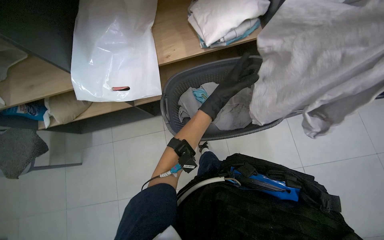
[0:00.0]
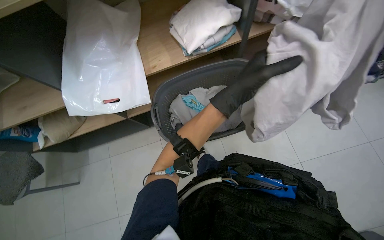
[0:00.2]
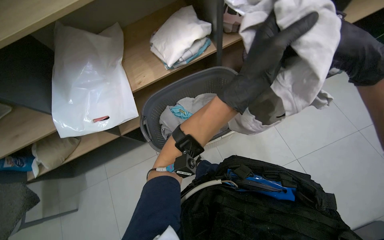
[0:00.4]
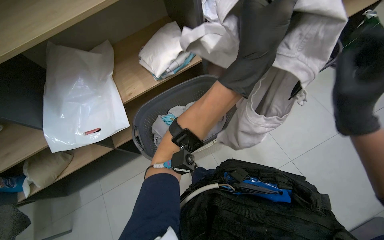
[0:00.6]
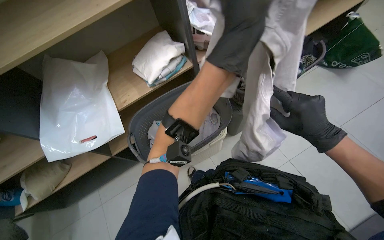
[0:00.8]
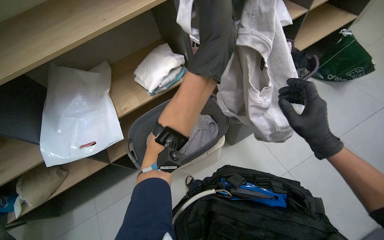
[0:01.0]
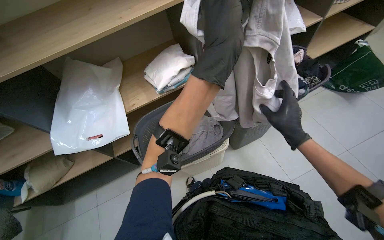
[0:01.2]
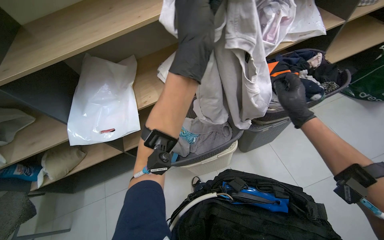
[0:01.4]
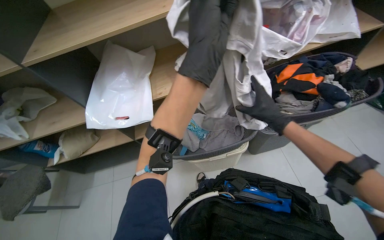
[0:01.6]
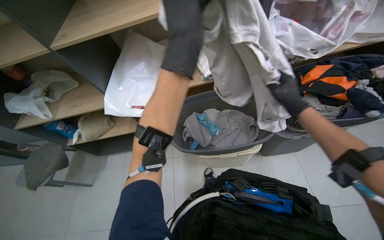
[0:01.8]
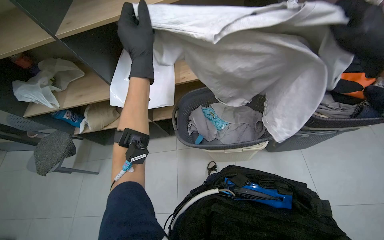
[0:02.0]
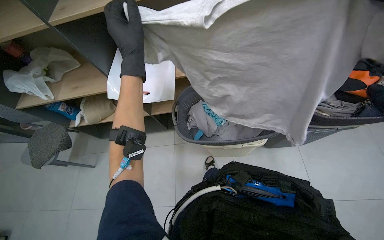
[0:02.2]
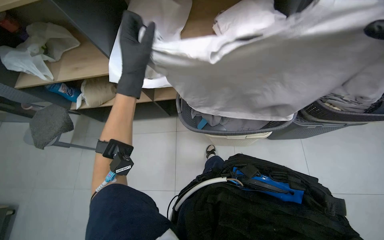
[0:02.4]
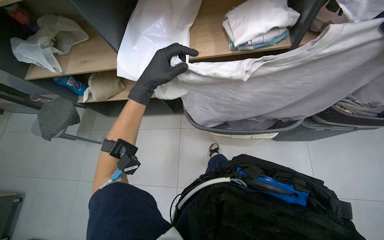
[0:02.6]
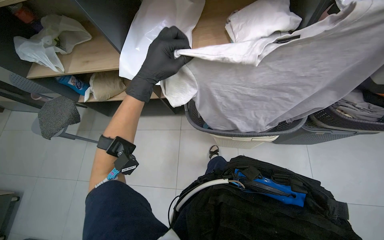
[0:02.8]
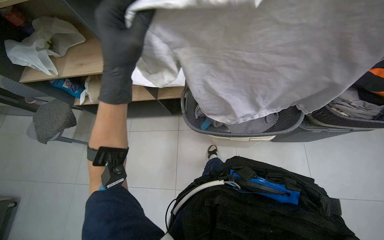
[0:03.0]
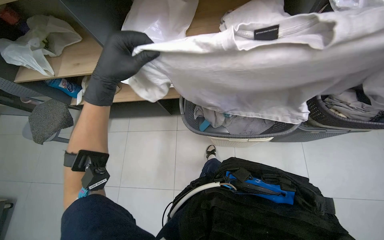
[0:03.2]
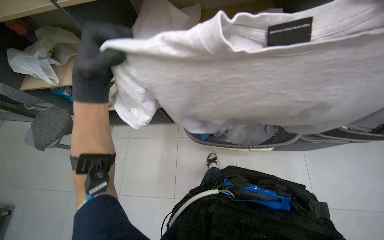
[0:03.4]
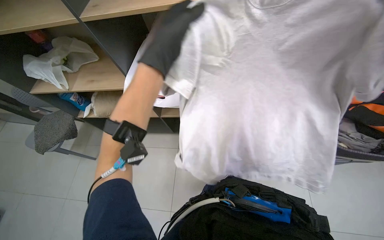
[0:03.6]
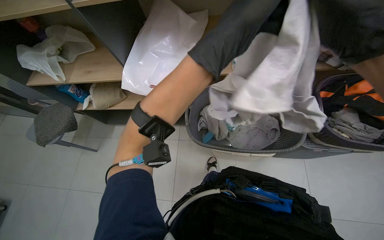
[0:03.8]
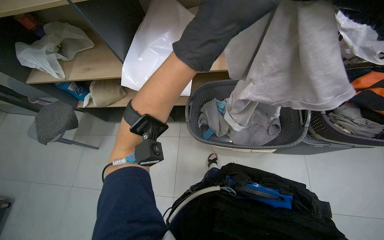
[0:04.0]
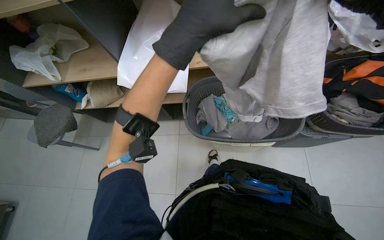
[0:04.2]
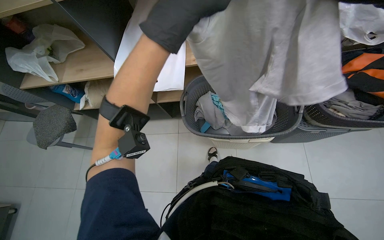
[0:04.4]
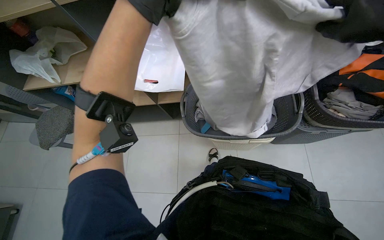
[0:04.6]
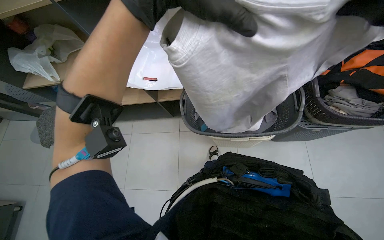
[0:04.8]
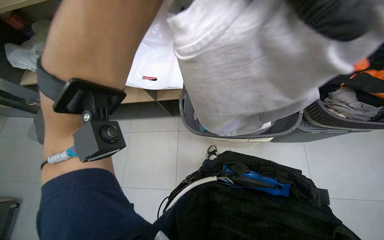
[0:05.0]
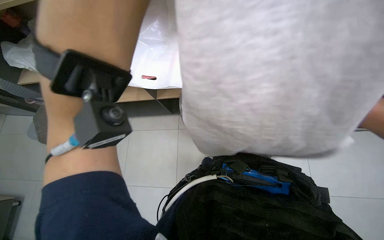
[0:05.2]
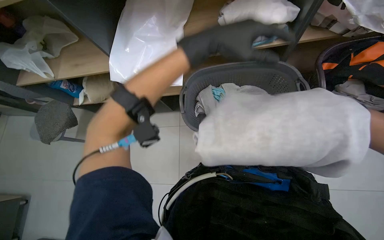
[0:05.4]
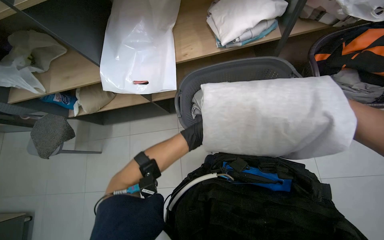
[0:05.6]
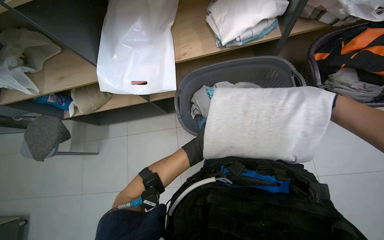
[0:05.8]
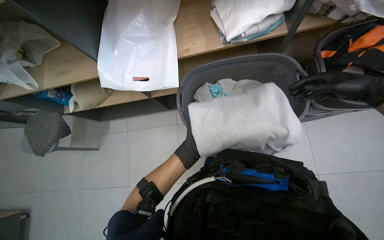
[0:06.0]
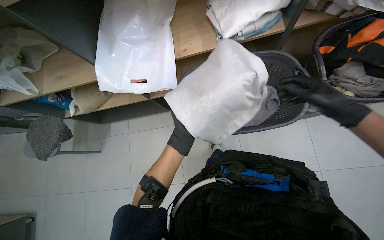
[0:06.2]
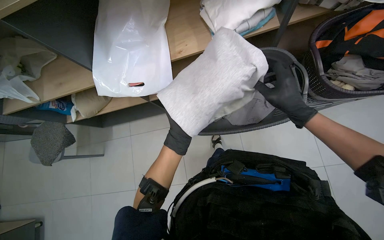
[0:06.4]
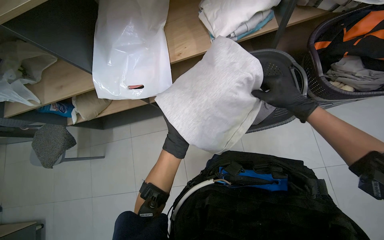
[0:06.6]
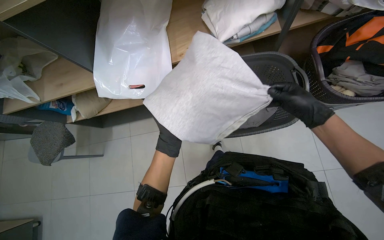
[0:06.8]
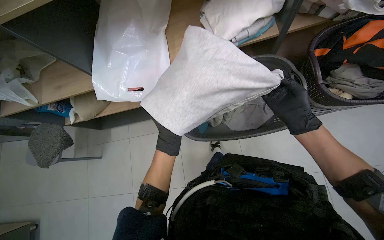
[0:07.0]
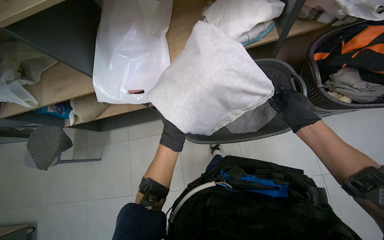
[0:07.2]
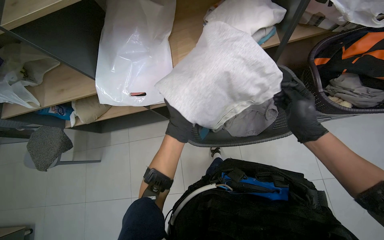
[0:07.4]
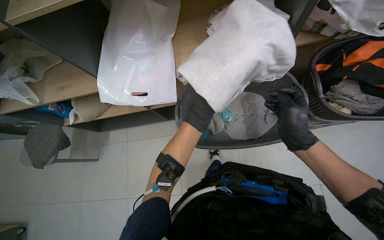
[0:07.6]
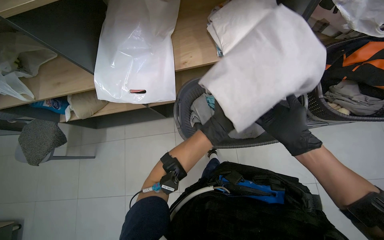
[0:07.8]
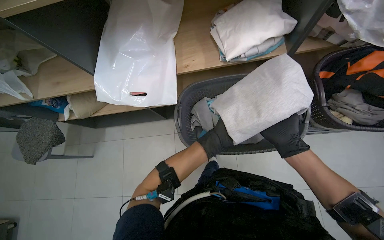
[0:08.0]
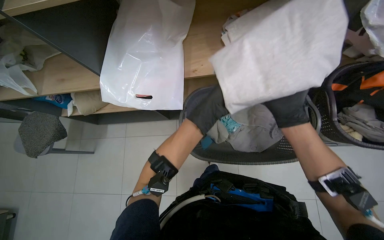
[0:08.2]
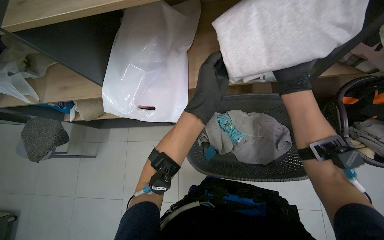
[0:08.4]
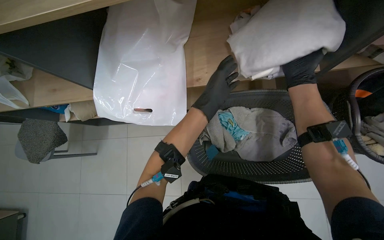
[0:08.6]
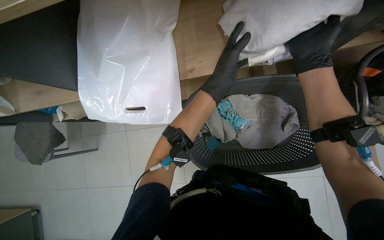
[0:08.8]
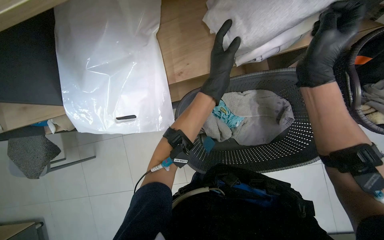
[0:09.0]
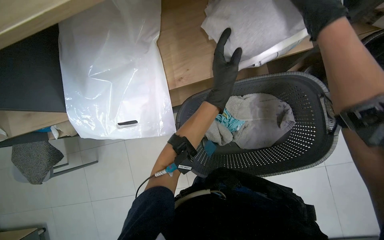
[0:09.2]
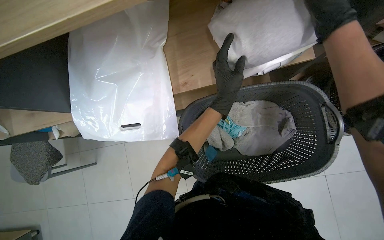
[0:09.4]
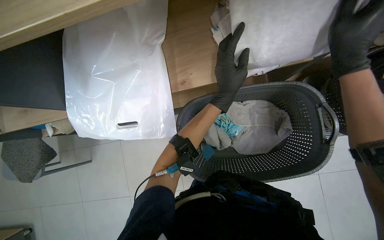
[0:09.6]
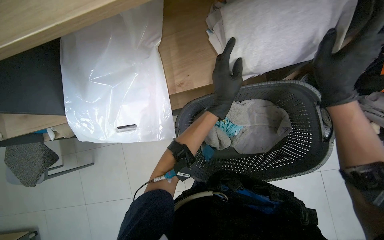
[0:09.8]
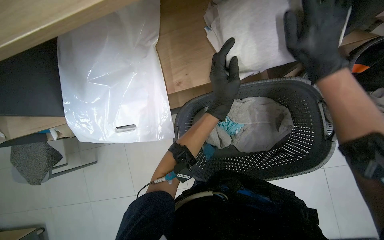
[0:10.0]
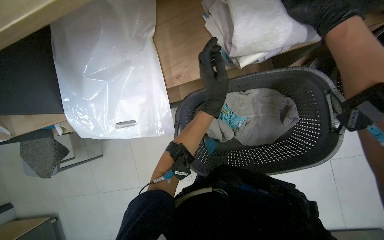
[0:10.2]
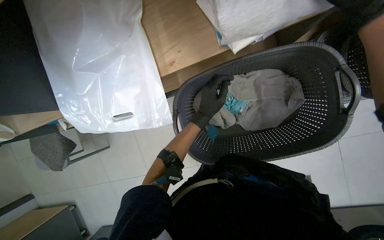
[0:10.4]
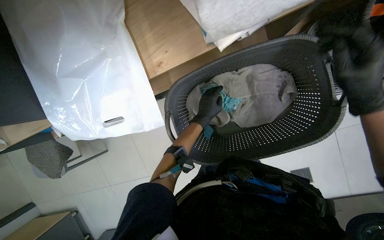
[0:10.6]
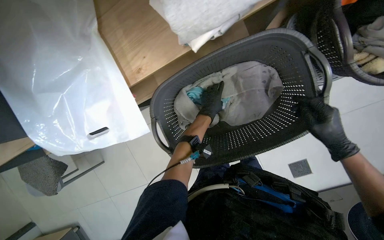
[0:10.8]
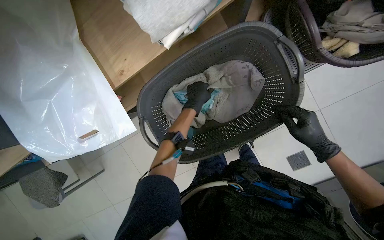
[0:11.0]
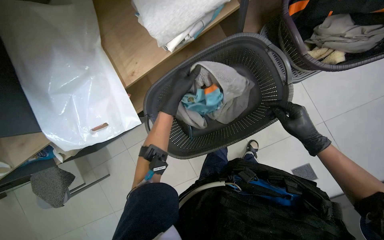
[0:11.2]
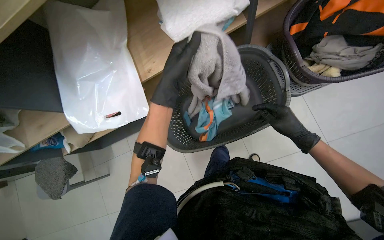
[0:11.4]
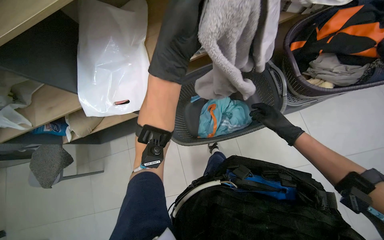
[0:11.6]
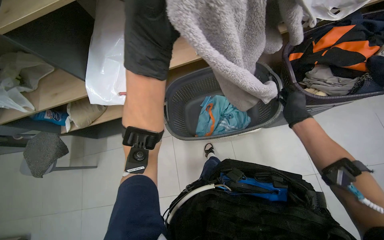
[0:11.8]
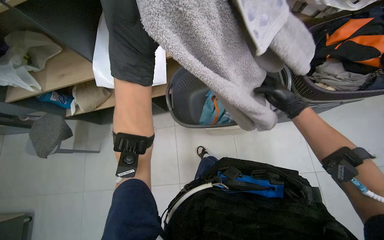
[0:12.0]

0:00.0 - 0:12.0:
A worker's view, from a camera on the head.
Job: managing laundry.
The whole recording: Organizing and folding laundry. The worker organizes bags on shelves, places items into a bag, then folds clothes from a basket and places them on shelves.
0:00.0 - 0:01.6: The camera pitches upward, by about 20 degrees.
0:01.6 - 0:03.0: The left hand moves to the left, some 25 cm.
0:03.0 - 0:04.4: The left hand goes left and right, approximately 25 cm each way, reversing 2 times.
0:07.6 - 0:09.0: The wearer looks approximately 15 degrees further downward. The left hand travels up the picture and to the right by about 20 cm; the right hand moves up the picture, approximately 30 cm.
0:09.0 - 0:10.4: The left hand travels farther from the camera and down the picture by some 15 cm, while the right hand goes up and down the picture, about 15 cm each way, reversing 2 times.
0:10.4 - 0:12.0: The head travels about 40 cm. The view tips upward by about 20 degrees.

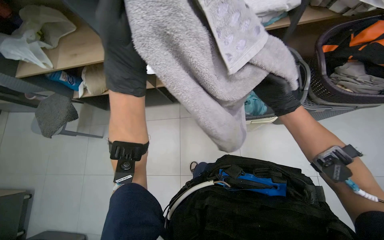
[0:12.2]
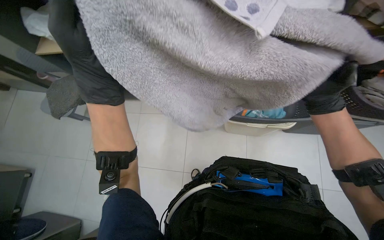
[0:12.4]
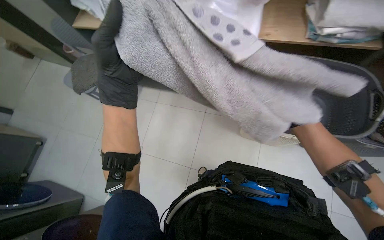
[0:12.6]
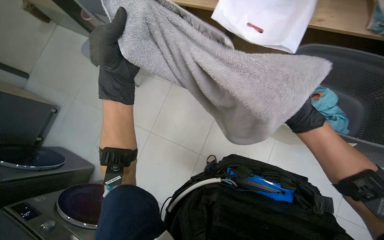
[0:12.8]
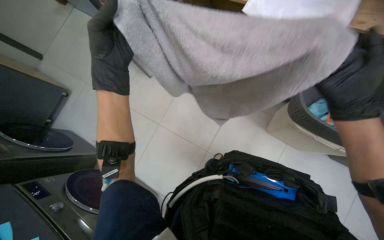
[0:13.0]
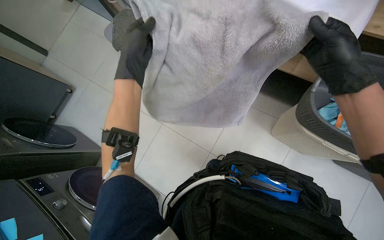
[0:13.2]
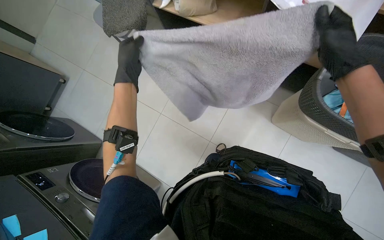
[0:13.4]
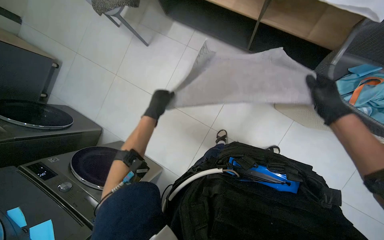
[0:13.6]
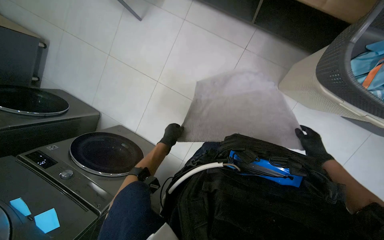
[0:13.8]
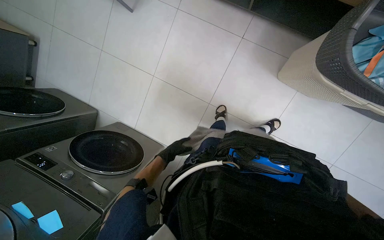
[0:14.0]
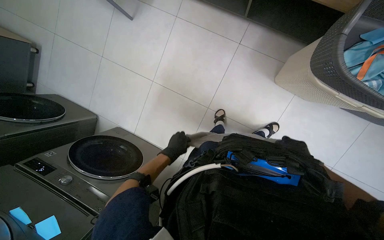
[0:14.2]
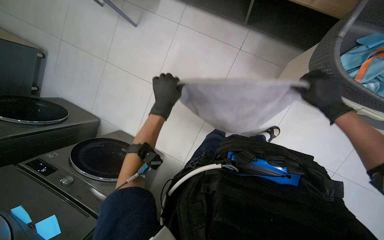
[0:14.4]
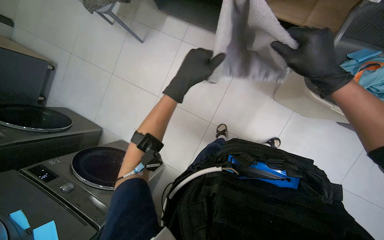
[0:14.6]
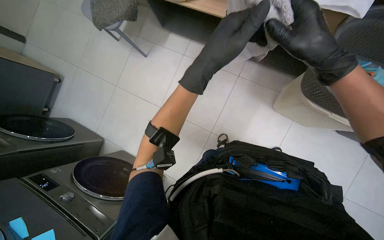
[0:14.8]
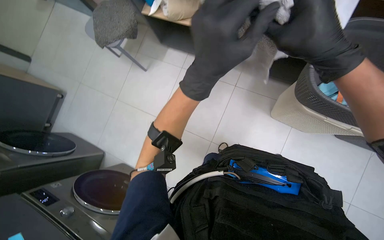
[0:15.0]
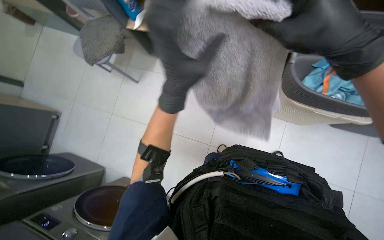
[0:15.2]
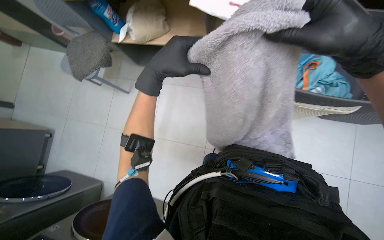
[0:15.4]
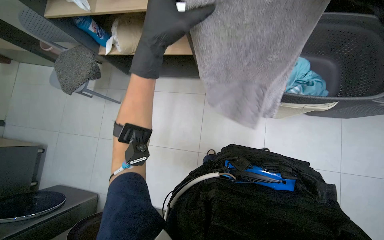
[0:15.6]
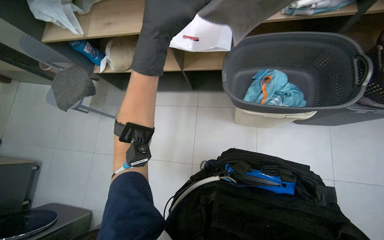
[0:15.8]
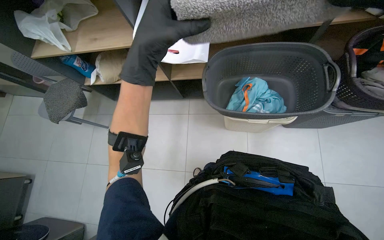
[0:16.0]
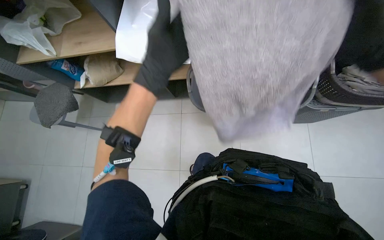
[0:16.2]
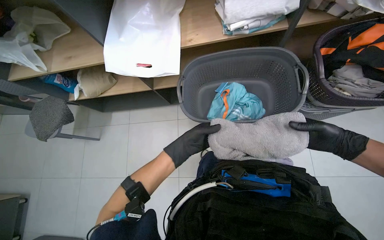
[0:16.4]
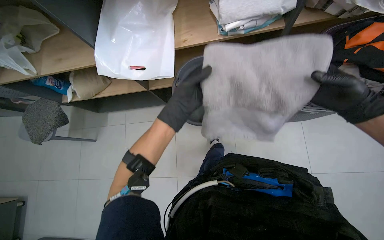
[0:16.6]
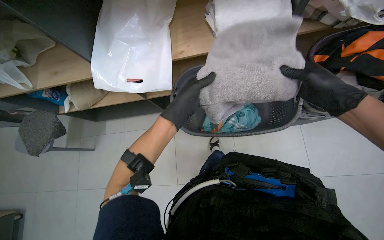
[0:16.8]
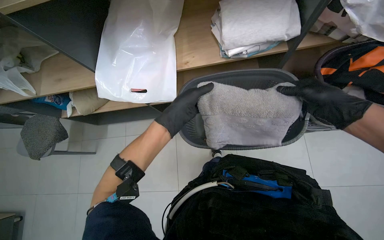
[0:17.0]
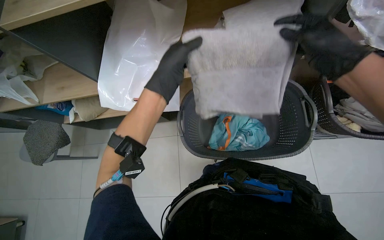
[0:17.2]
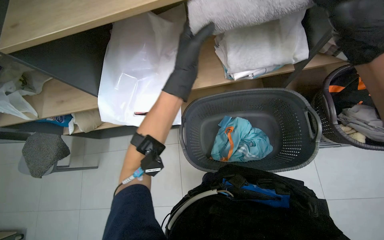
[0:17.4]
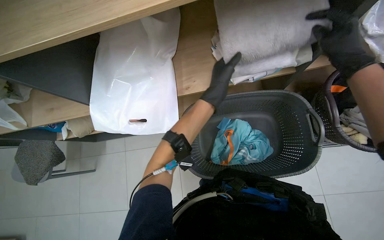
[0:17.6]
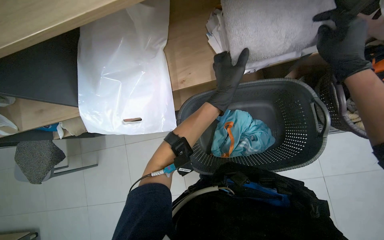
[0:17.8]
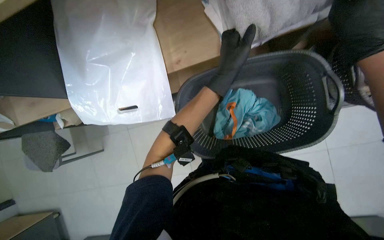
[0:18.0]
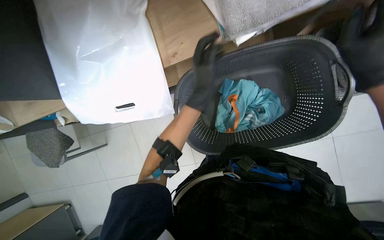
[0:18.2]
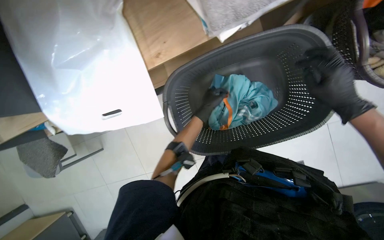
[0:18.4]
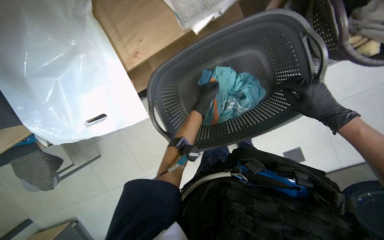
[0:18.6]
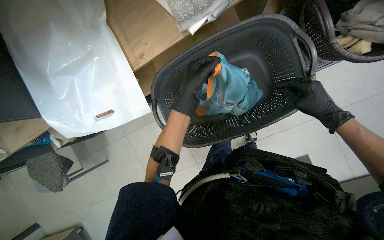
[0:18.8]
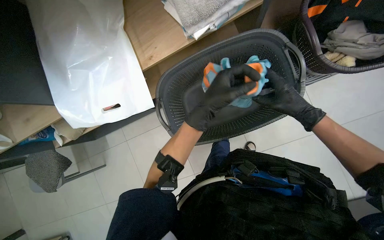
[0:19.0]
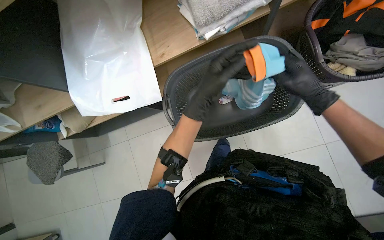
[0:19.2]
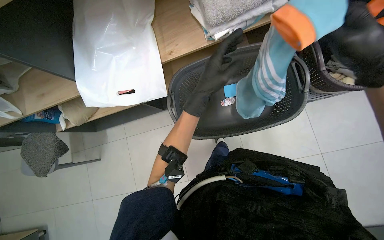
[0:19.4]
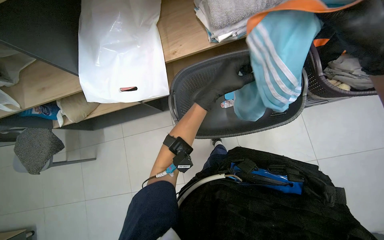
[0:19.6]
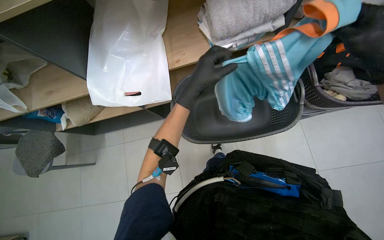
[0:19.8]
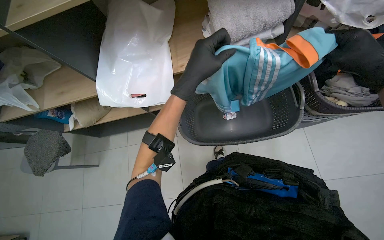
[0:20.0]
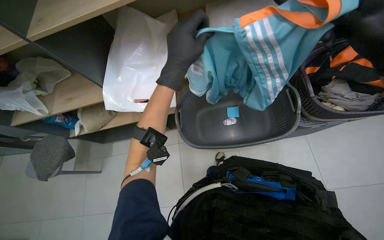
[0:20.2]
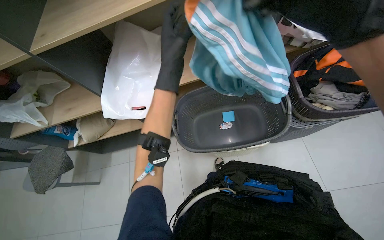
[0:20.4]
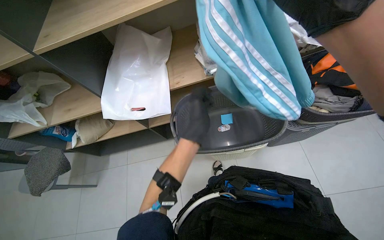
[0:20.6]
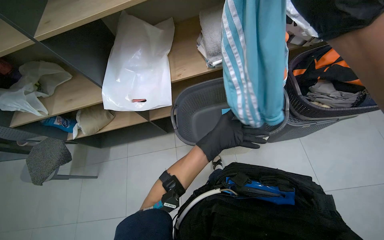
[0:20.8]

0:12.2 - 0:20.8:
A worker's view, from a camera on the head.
Job: managing laundry.
The whole recording: Organizing and folding laundry. The worker organizes bags on shelves, places items into a bag, then folds clothes from a basket and places them on shelves.
0:12.2 - 0:13.6: The view tilts approximately 20 degrees downward. The left hand is displaced farther from the camera by about 40 cm, while the right hand reaches roughly 10 cm nearer to the camera, then returns.
0:13.6 - 0:15.0: The right hand shifts roughly 25 cm nearer to the camera and to the left. The left hand heads nearer to the camera and to the right, covering roughly 40 cm.
0:15.0 - 0:16.6: The scene turns some 25 degrees counterclockwise in the picture. The left hand goes up and down the picture, about 25 cm each way, reversing 2 times.
0:16.6 - 0:18.0: The wearer looks approximately 15 degrees further downward. The right hand shifts some 30 cm up the picture. The left hand shifts some 30 cm up the picture and to the right.
0:18.0 - 0:19.4: The left hand is displaced down the picture by some 20 cm, and reaches roughly 20 cm farther from the camera, then returns.
0:19.4 - 0:20.8: The camera pitches upward, by about 15 degrees. The left hand travels down the picture by approximately 15 cm.
